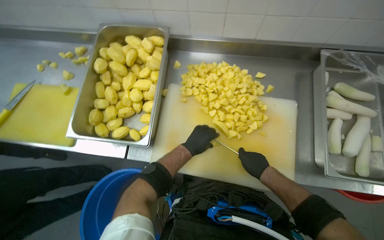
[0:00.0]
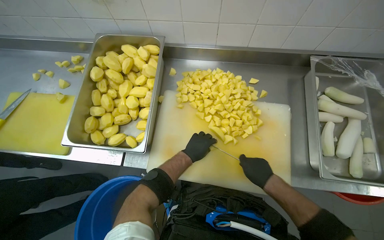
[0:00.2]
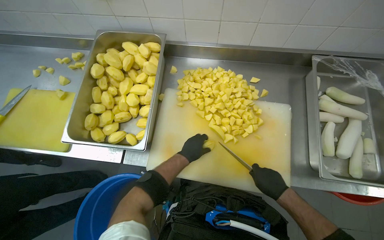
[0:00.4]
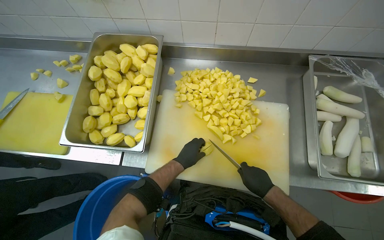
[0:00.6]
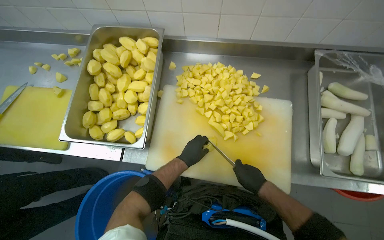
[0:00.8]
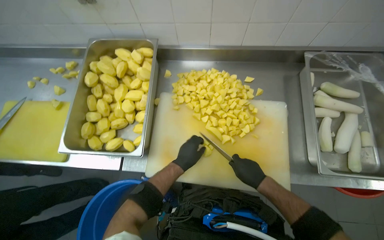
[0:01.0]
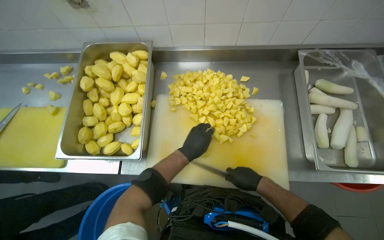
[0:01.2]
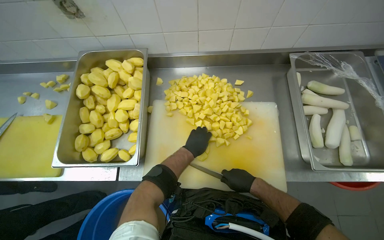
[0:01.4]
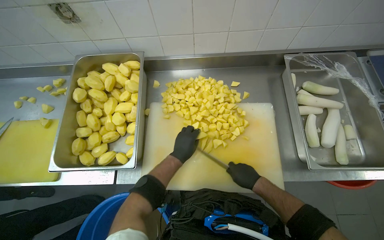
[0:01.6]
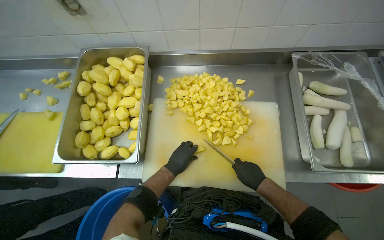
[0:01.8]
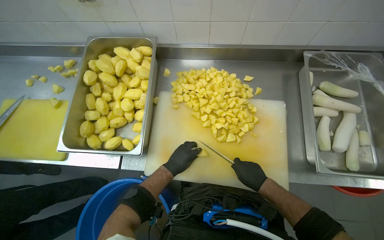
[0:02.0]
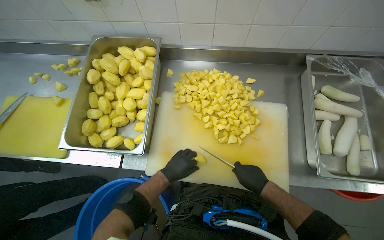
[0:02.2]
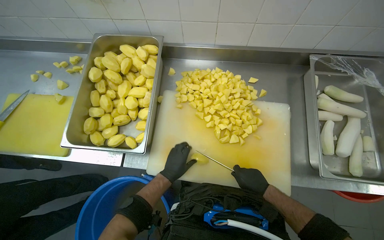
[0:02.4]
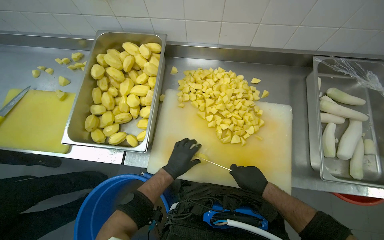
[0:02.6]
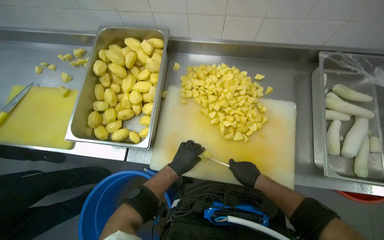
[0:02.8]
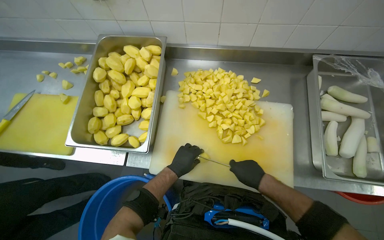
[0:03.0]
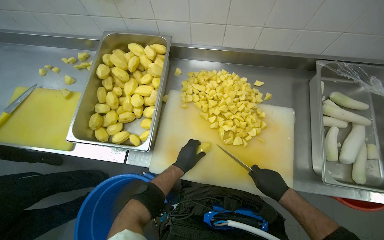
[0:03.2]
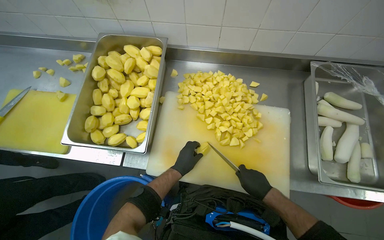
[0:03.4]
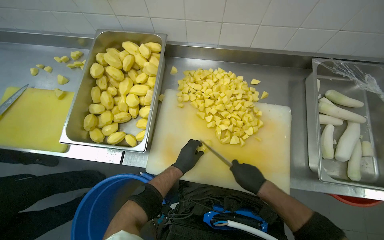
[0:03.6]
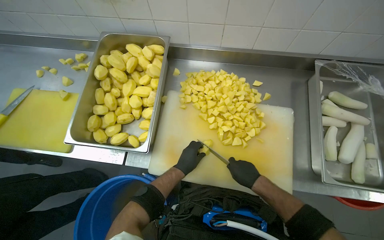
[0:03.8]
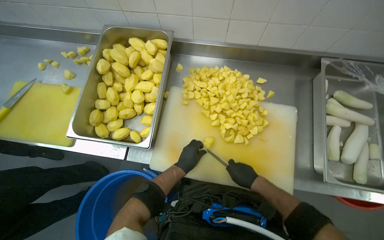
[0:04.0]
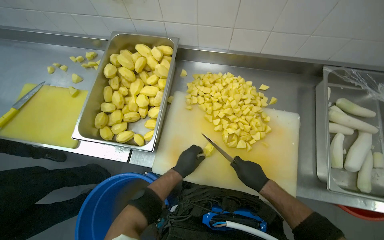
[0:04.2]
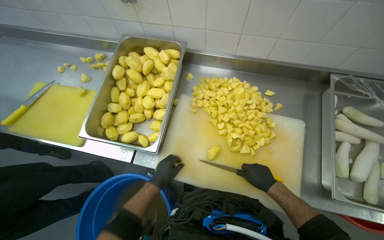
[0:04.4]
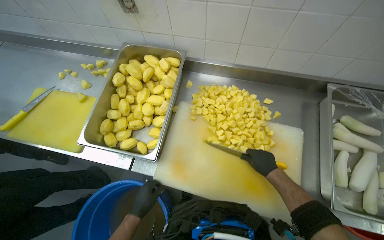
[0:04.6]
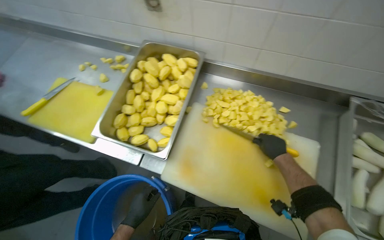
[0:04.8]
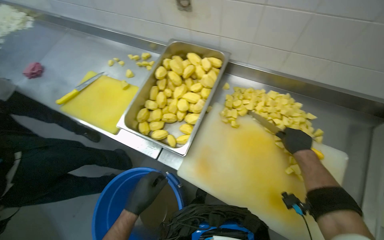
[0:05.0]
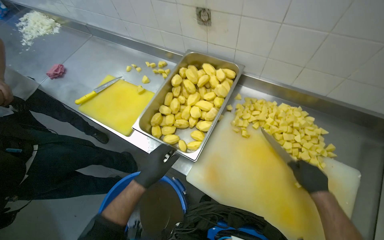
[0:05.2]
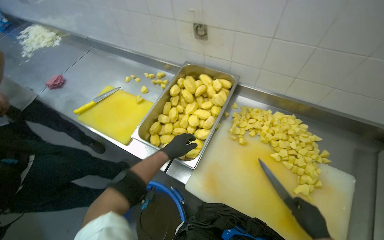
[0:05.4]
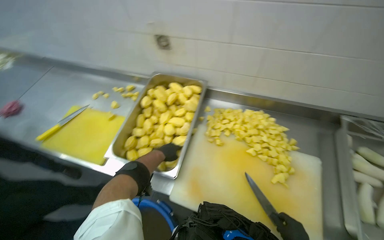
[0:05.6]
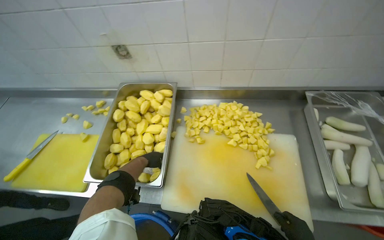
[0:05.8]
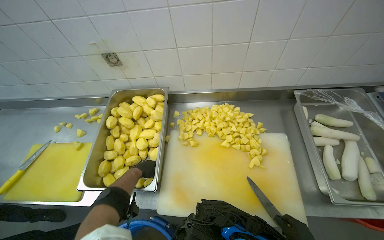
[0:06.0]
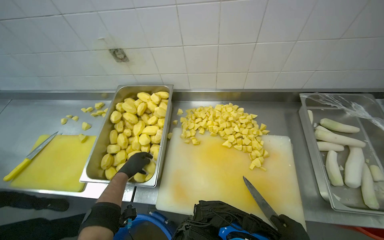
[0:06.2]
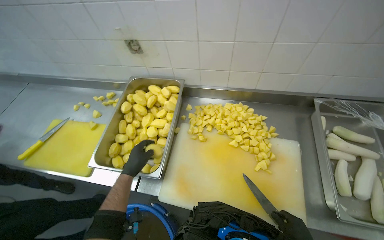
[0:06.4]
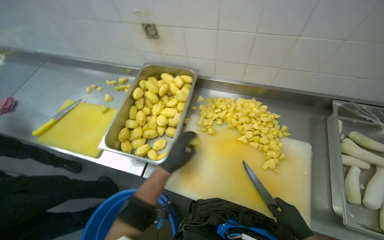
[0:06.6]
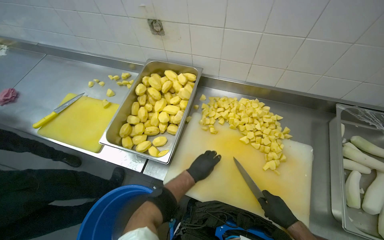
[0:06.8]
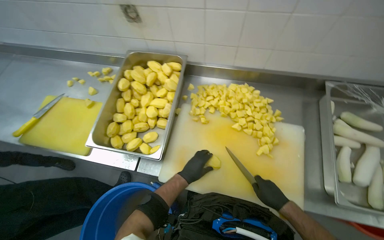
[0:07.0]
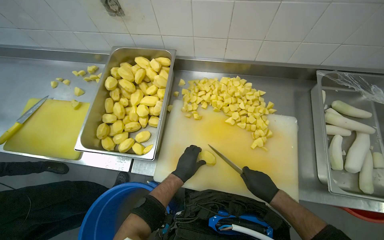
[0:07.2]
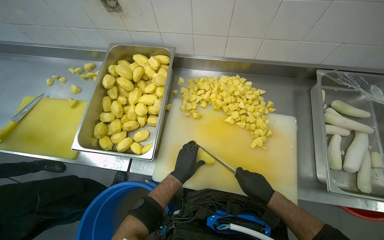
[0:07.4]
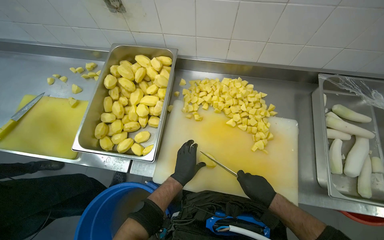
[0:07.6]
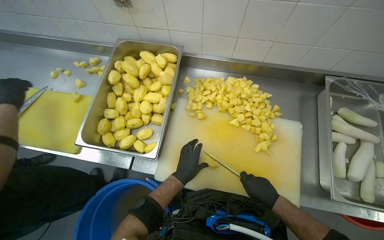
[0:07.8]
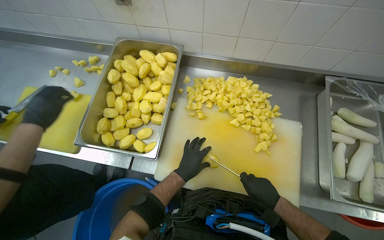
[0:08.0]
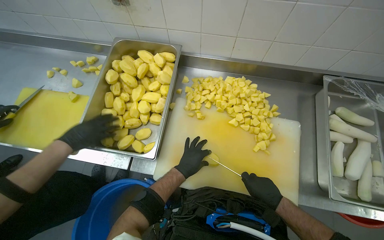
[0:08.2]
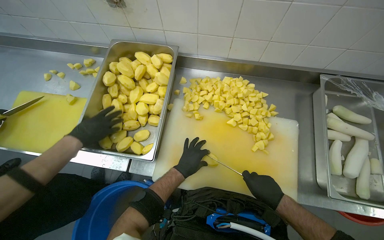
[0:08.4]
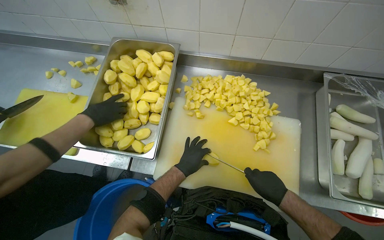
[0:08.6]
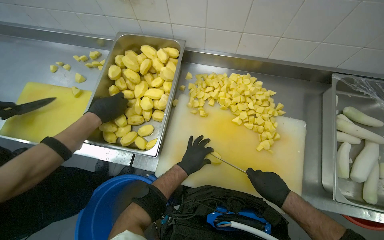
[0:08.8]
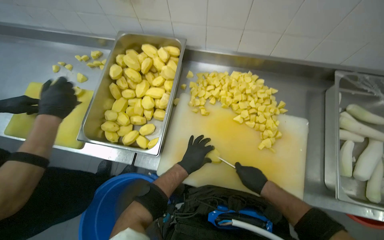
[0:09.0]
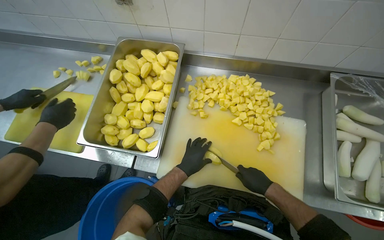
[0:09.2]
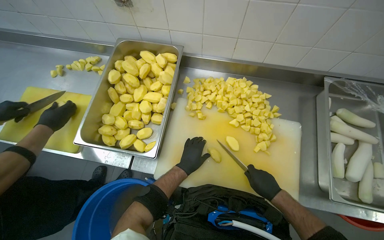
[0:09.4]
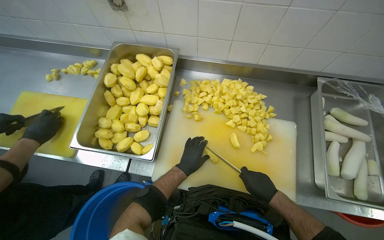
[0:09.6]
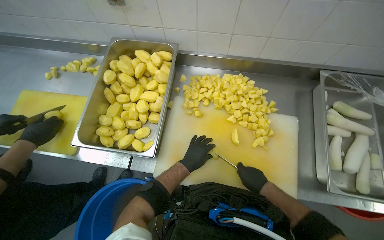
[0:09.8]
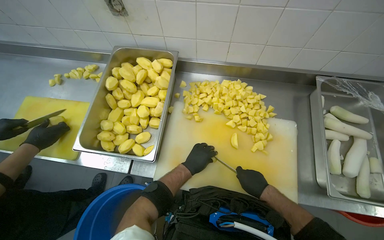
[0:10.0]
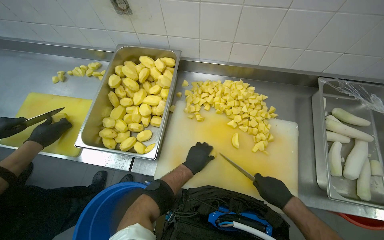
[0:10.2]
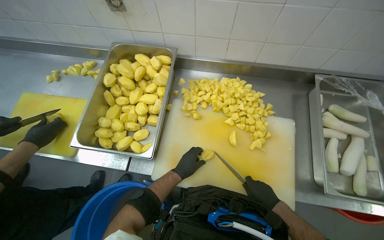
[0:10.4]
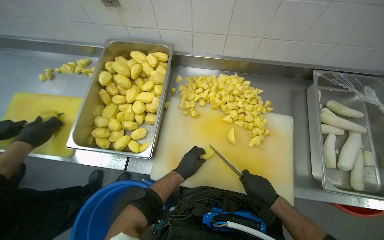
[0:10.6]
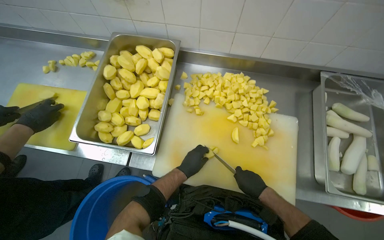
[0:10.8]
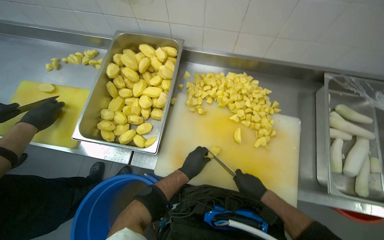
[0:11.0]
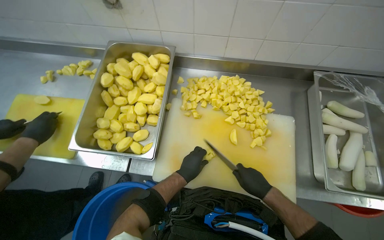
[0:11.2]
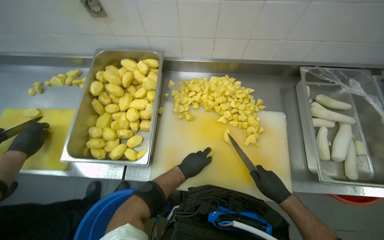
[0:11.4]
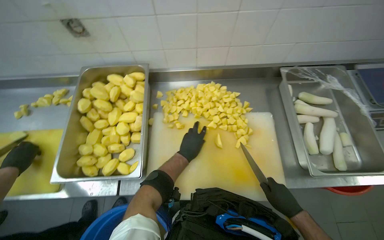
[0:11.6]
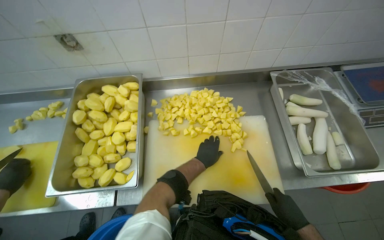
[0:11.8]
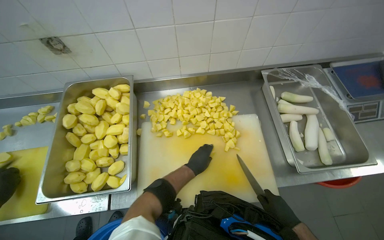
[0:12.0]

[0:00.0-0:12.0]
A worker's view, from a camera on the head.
Job: preparing food.
The whole recording: Cutting potatoes into pieces. The worker cuts peeled potatoes into smaller pieces on a cutting board.
0:00.0 to 0:01.6: The hands stay close to where they were, moving slightly.
0:03.0 to 0:04.4: The left hand is displaced to the left by roughly 10 cm.
0:04.4 to 0:06.0: The wearer looks some 15 degrees further upward.
0:06.0 to 0:07.6: The left hand is displaced to the right by roughly 15 cm.
0:07.6 to 0:10.4: The hands make small movements and keep their place.
0:10.4 to 0:12.0: The left hand is displaced to the right by approximately 15 cm.

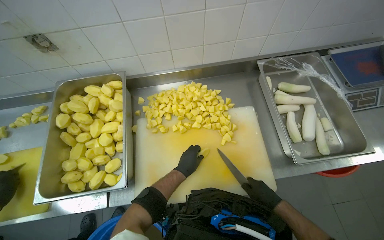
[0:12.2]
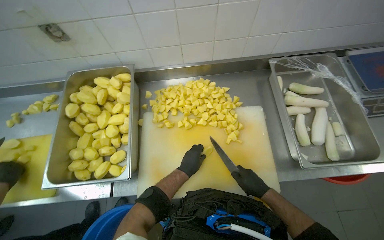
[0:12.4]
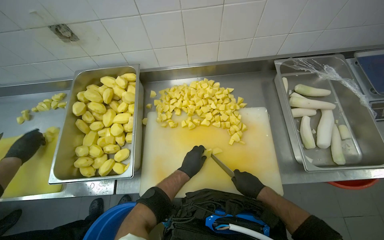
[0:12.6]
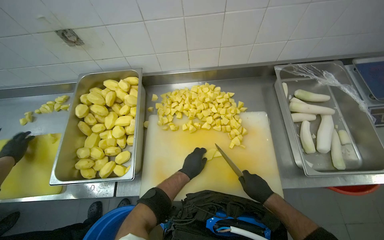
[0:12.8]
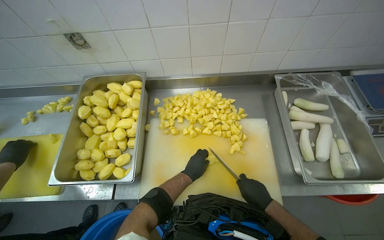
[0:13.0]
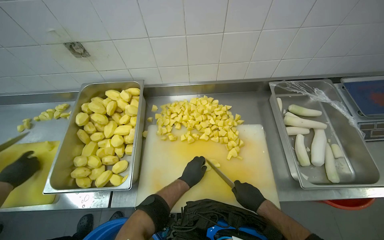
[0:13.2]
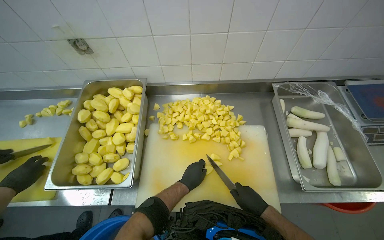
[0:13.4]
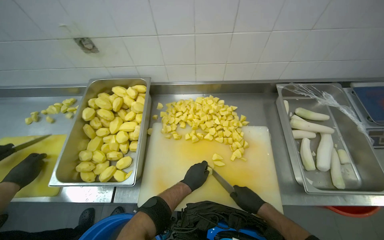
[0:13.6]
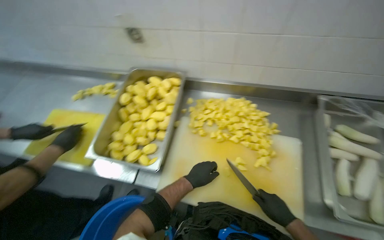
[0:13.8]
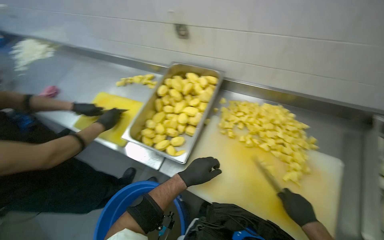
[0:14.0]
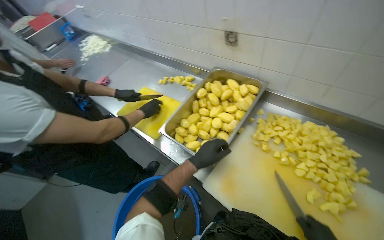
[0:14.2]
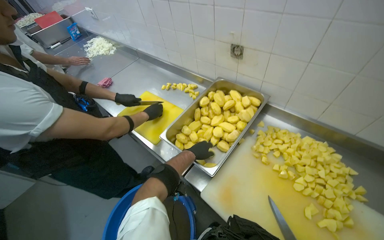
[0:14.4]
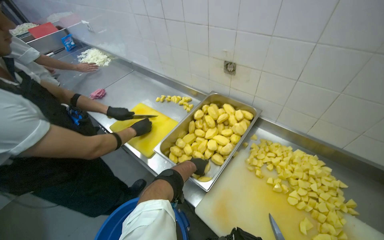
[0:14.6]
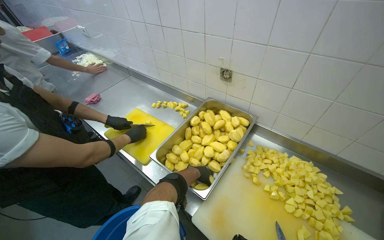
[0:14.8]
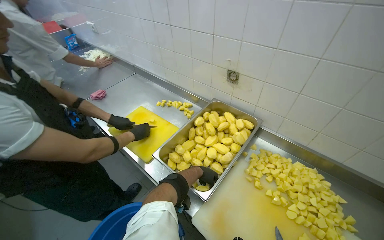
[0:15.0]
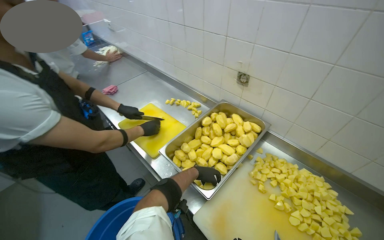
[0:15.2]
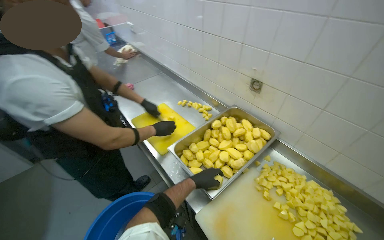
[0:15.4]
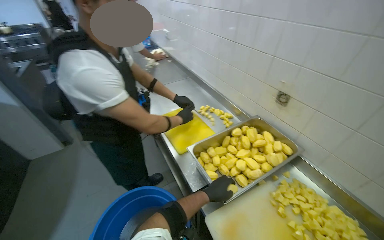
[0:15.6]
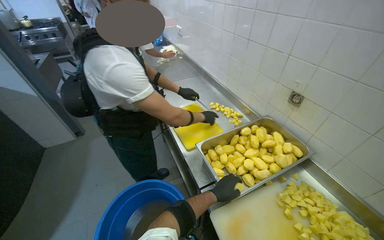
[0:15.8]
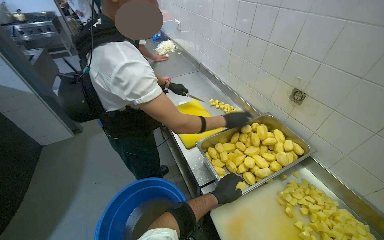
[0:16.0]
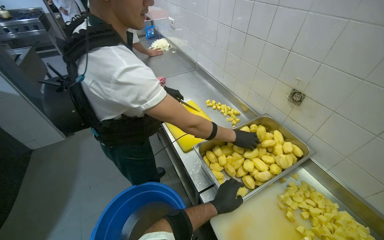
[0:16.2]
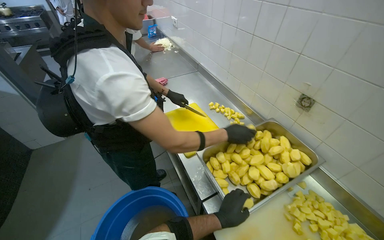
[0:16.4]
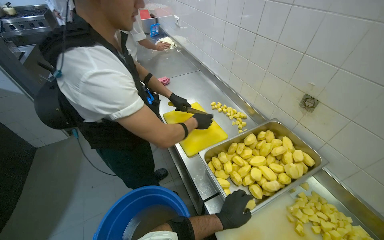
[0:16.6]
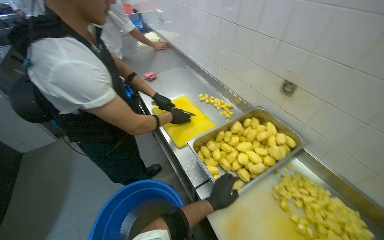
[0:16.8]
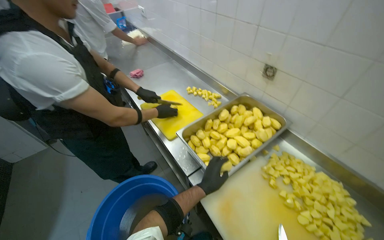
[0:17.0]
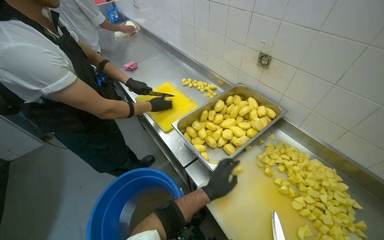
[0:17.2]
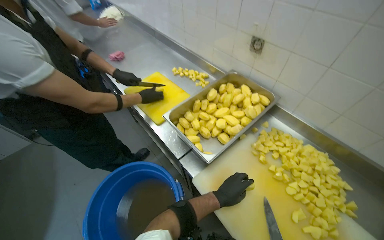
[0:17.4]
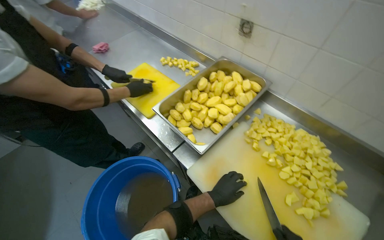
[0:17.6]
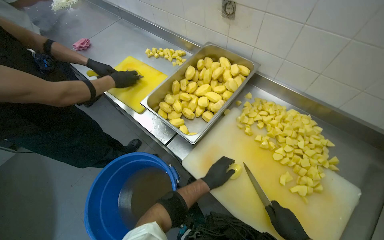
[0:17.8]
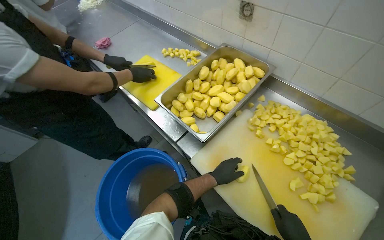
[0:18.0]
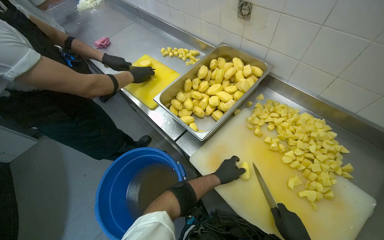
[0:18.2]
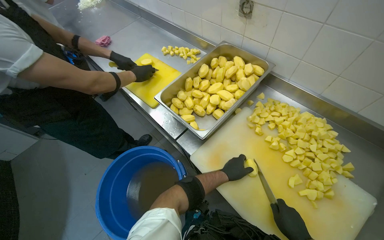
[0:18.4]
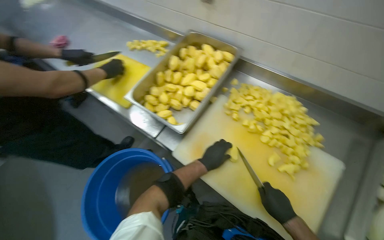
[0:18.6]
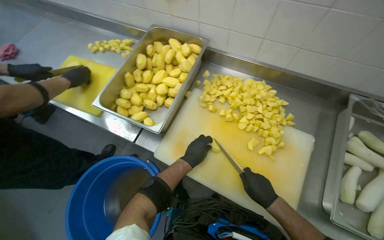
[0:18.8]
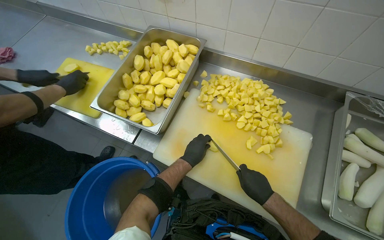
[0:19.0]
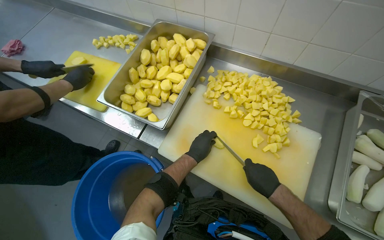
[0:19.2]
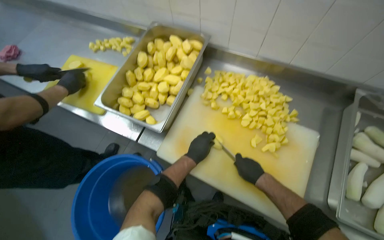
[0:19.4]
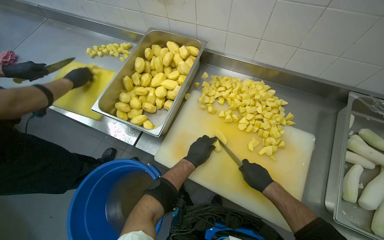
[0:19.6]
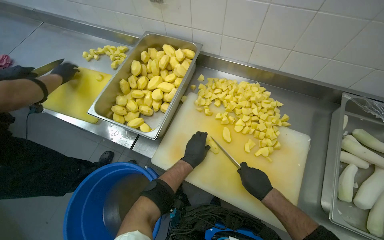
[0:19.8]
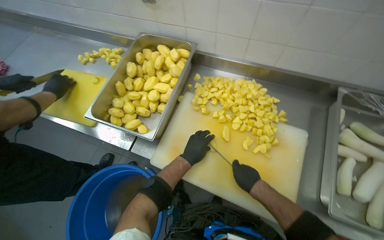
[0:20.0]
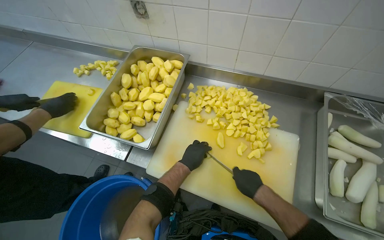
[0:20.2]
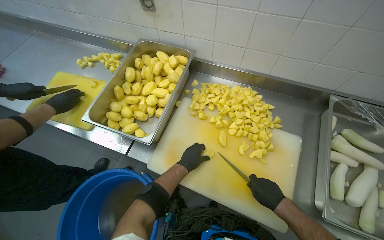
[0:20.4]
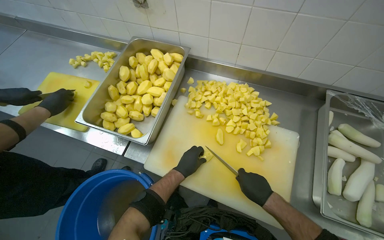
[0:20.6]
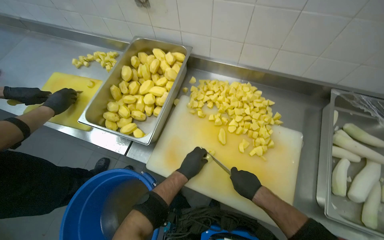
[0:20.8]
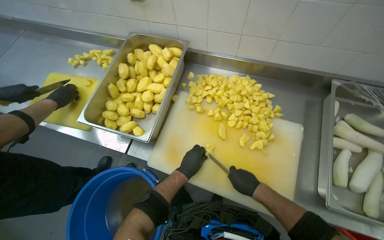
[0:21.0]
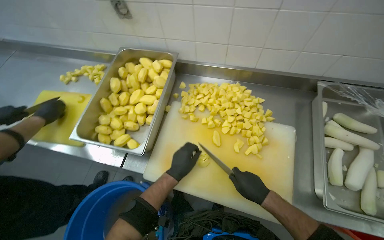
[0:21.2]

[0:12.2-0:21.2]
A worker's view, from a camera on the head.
Job: preparing food.
The whole recording: Cutting potatoes into pieces. The worker cuts peeled potatoes into smaller pieces on a cutting board.
0:12.2 to 0:13.8: The wearer's head swings roughly 20 degrees to the left.
0:13.8 to 0:15.2: The head turns to the left by roughly 35 degrees.
0:15.2 to 0:16.6: The head rotates about 20 degrees to the left. The left hand is displaced nearer to the camera by about 15 cm.
0:16.6 to 0:18.2: The wearer looks about 15 degrees further downward.
0:18.2 to 0:19.8: The wearer looks some 20 degrees further to the right.
0:19.8 to 0:21.2: The hands stay close to where they were, moving slightly.
